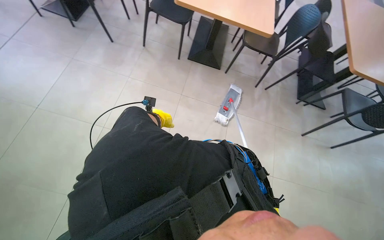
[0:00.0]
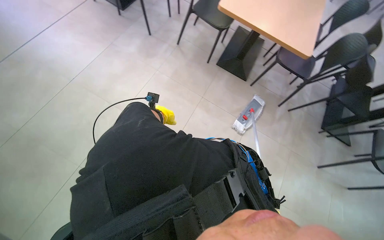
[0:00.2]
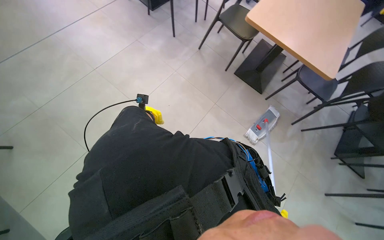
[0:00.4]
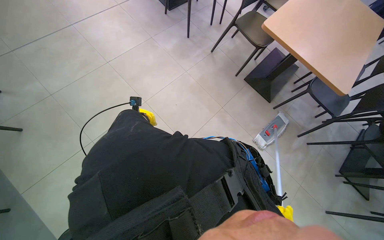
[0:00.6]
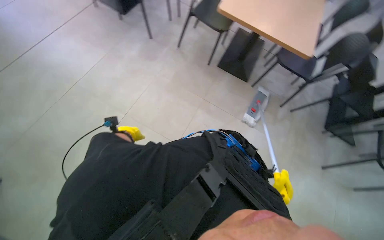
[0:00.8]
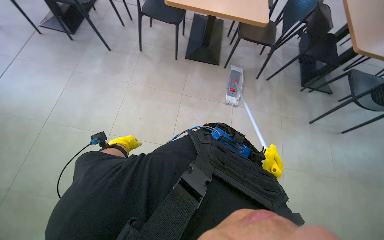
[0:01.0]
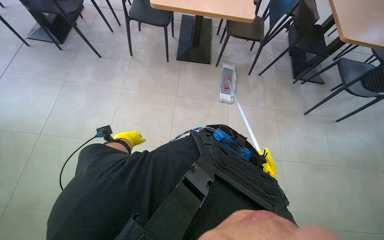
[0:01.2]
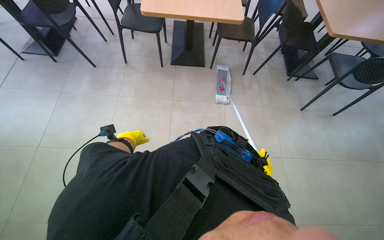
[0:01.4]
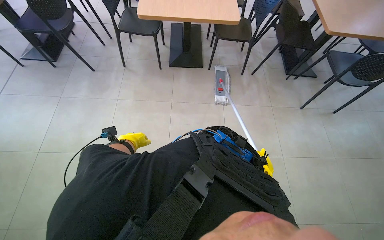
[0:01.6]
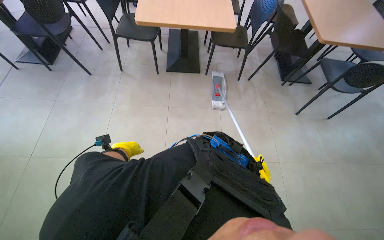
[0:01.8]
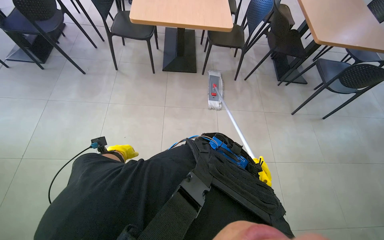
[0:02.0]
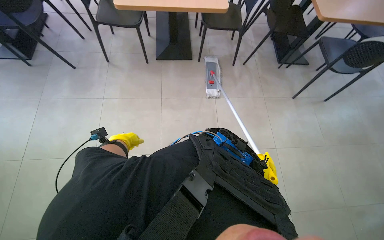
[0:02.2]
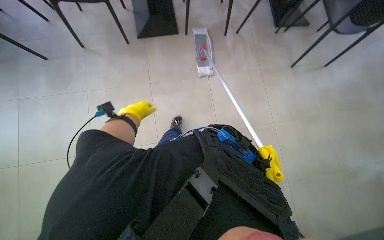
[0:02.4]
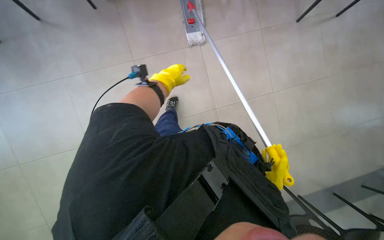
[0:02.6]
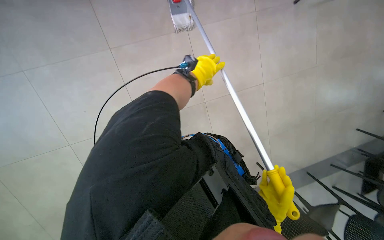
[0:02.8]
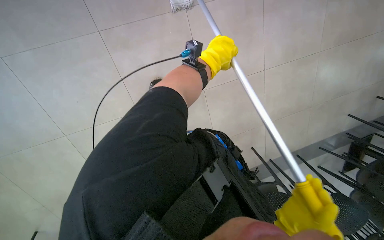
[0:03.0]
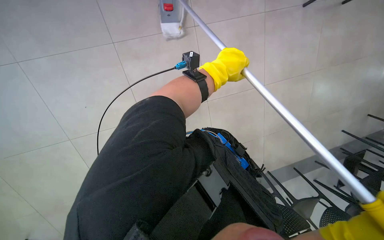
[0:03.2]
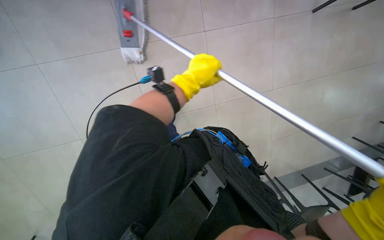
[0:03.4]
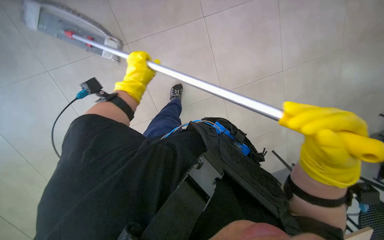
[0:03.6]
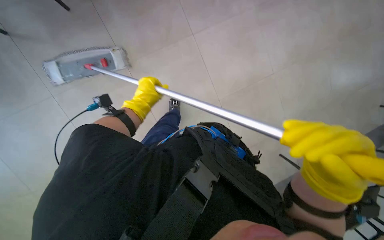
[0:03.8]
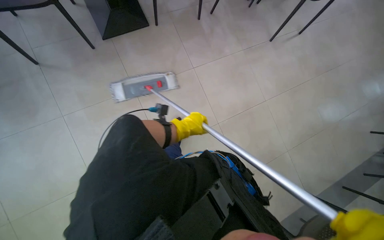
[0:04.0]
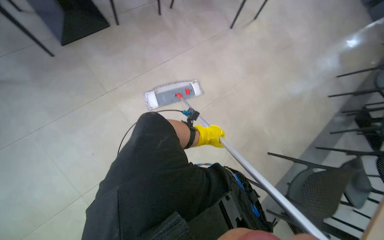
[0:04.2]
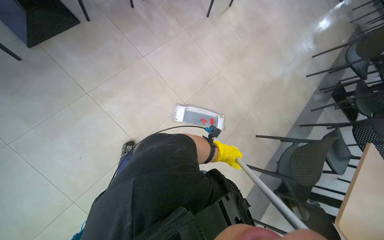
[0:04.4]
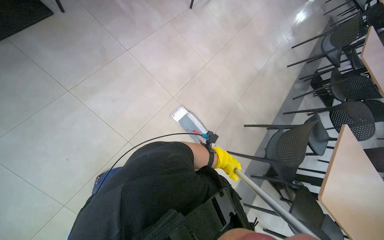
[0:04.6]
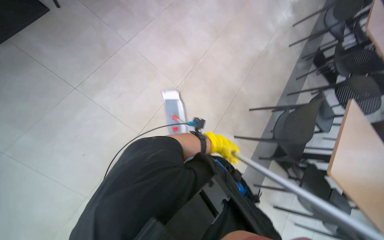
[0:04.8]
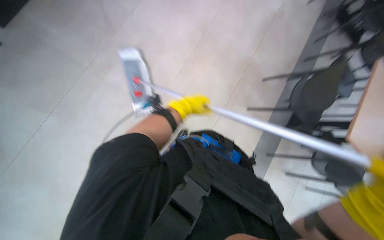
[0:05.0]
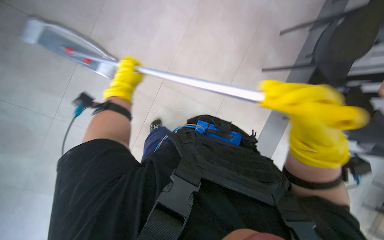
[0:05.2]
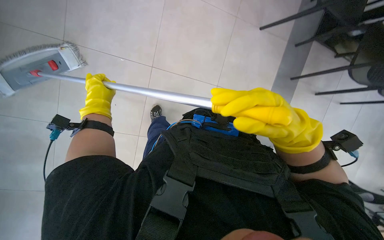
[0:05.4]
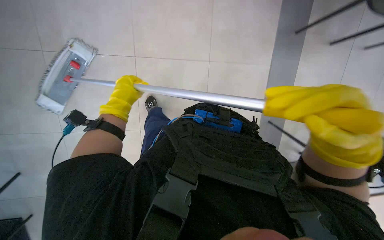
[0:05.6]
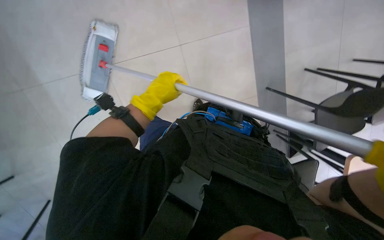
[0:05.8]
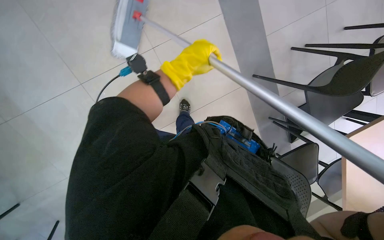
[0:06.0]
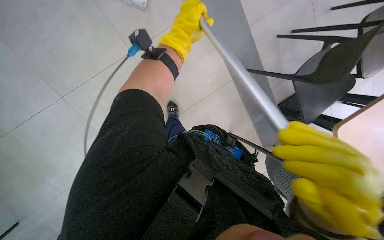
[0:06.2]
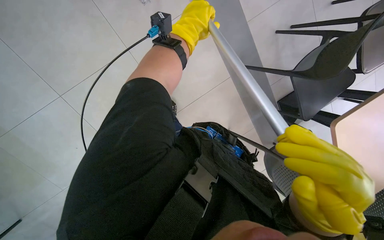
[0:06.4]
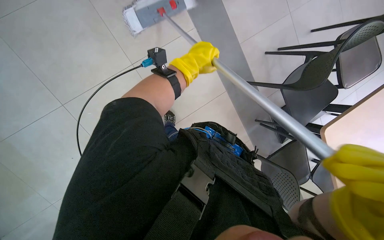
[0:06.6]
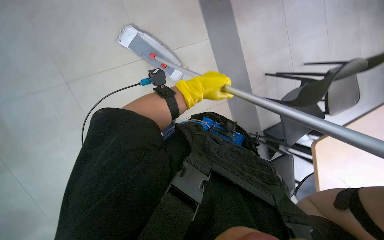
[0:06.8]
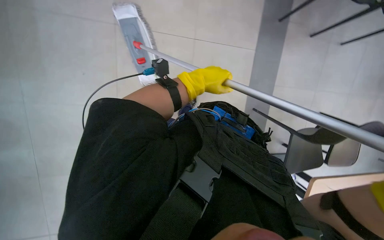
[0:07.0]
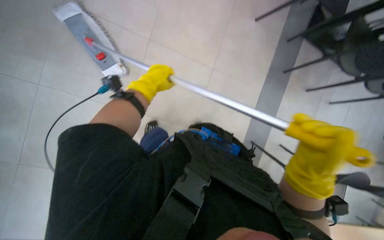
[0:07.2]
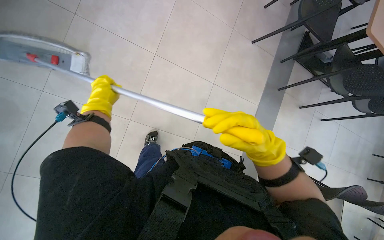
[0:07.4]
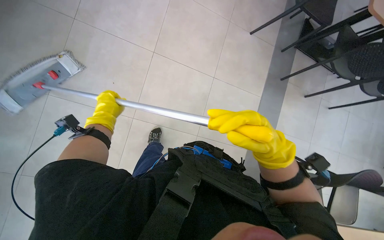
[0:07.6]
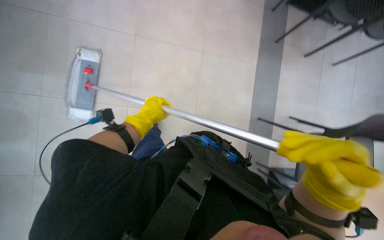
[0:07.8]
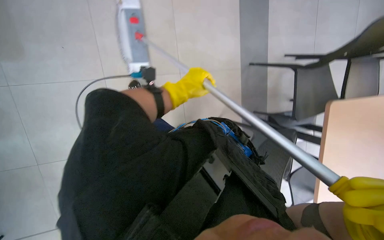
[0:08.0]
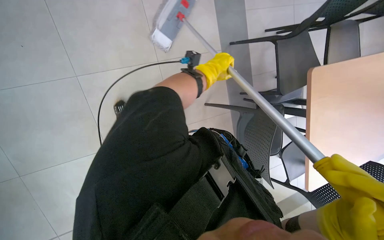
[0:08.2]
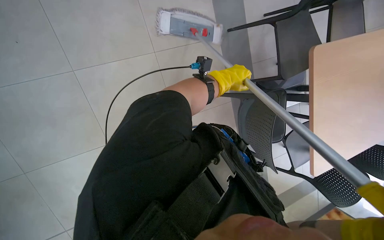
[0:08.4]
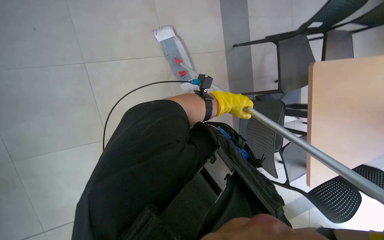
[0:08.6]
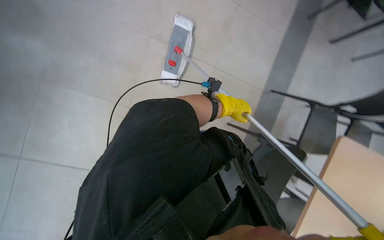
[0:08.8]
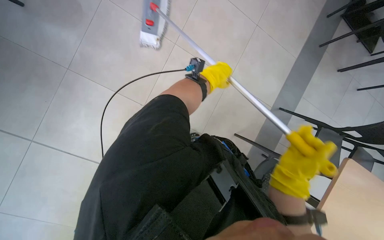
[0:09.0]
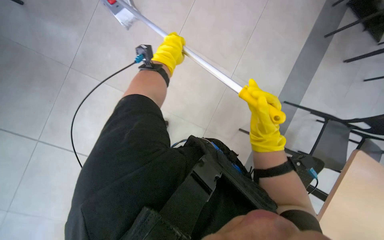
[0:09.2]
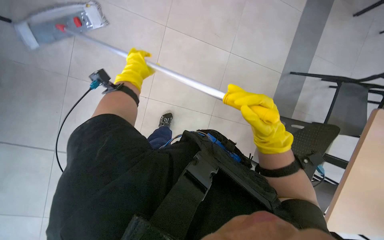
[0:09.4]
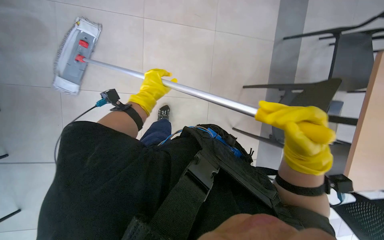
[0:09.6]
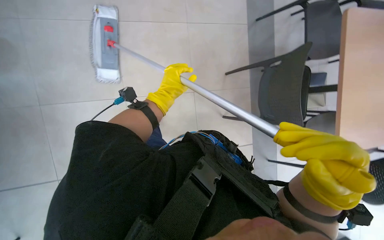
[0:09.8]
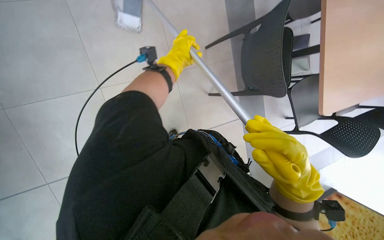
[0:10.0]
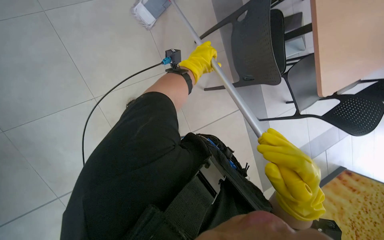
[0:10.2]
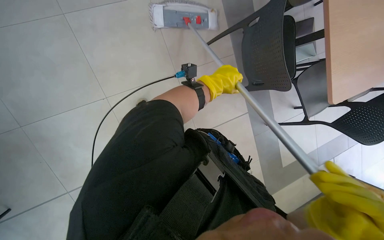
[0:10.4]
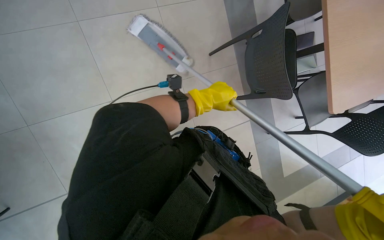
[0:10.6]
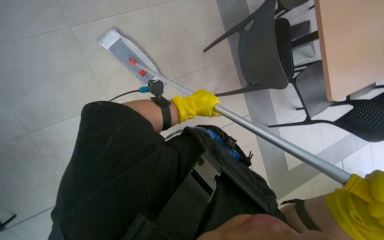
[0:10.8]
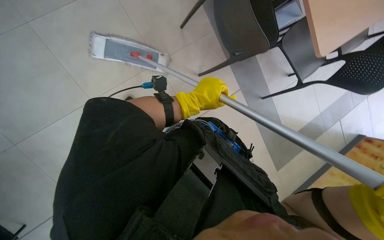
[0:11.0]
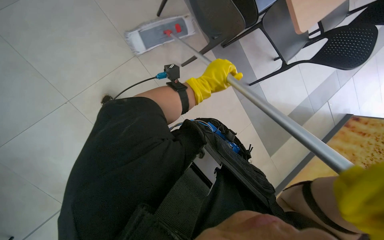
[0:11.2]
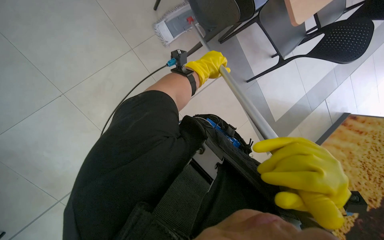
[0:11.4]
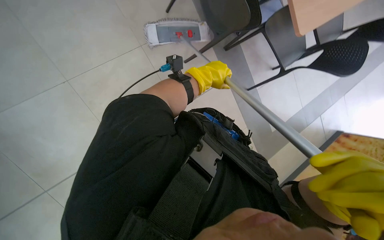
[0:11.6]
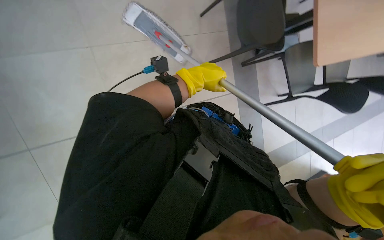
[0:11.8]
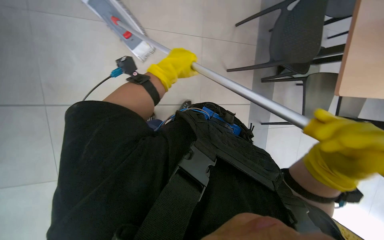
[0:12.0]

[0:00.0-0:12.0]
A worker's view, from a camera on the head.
Job: mopping floor.
The whole recording: Mopping floor. The worker mops the floor with a flat mop, occasionally rinsing and wringing the mop head.
0:01.6 to 0:03.0: The wearer moves approximately 40 cm. The camera pitches downward, by about 40 degrees.
0:03.0 to 0:04.4: The left hand moves farther from the camera and down the picture, approximately 30 cm, and reaches about 20 cm to the left, then returns.
0:04.4 to 0:06.0: The view tilts some 30 degrees downward.
0:06.0 to 0:07.6: The left hand is displaced to the left, farther from the camera and down the picture by roughly 25 cm.
0:07.6 to 0:09.0: The left hand is displaced to the right by about 25 cm.
0:09.0 to 0:10.4: The wearer looks some 15 degrees further downward. The scene turns some 25 degrees counterclockwise in the picture. The left hand reaches approximately 25 cm to the left, then returns.

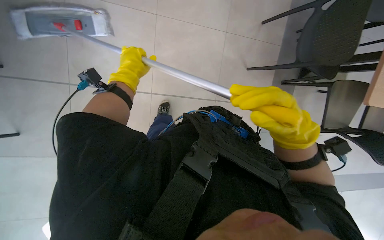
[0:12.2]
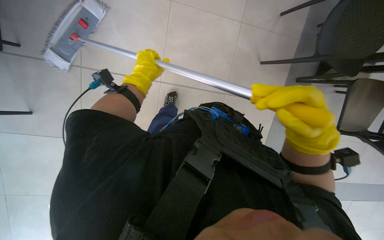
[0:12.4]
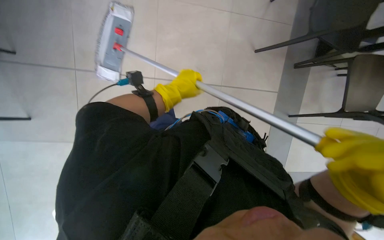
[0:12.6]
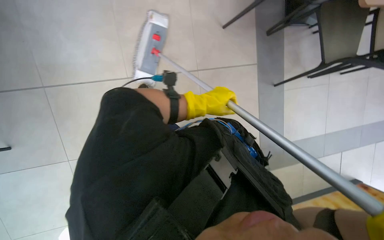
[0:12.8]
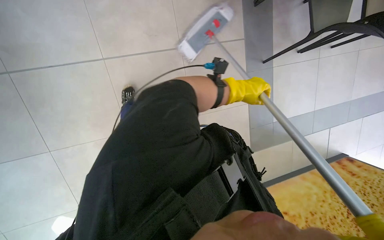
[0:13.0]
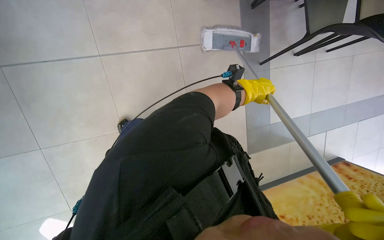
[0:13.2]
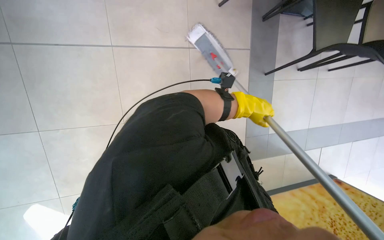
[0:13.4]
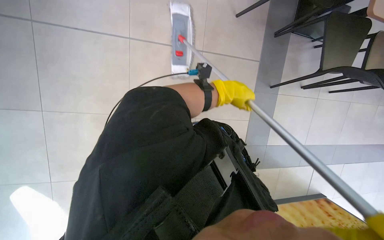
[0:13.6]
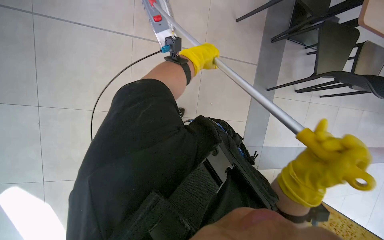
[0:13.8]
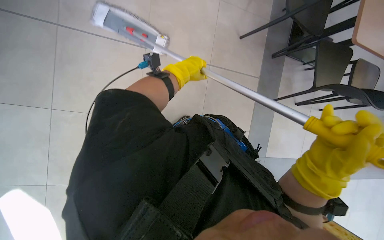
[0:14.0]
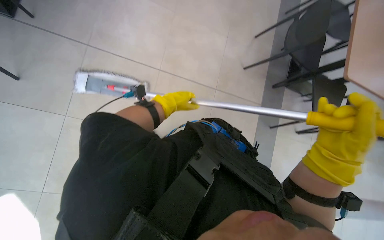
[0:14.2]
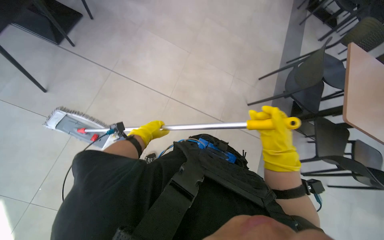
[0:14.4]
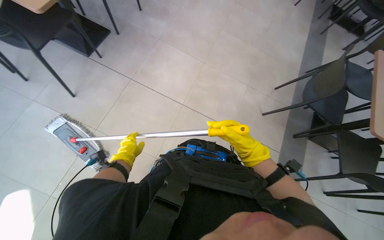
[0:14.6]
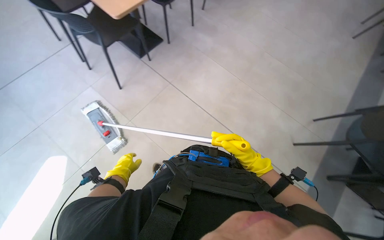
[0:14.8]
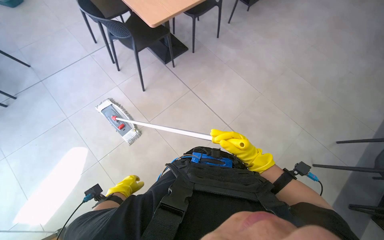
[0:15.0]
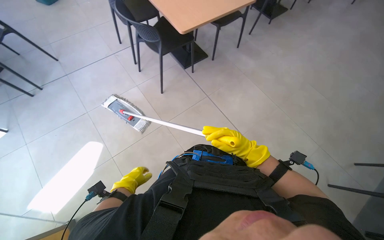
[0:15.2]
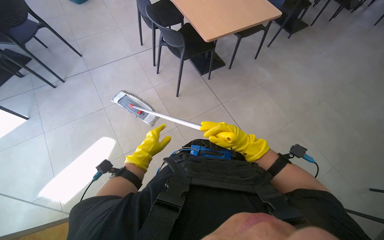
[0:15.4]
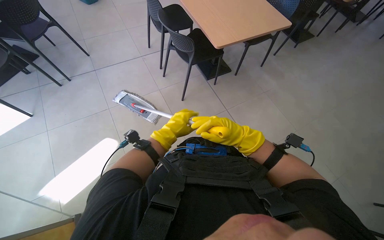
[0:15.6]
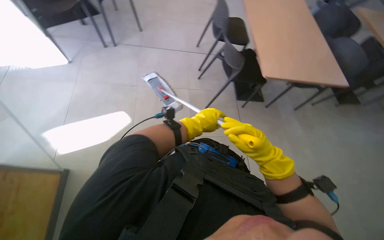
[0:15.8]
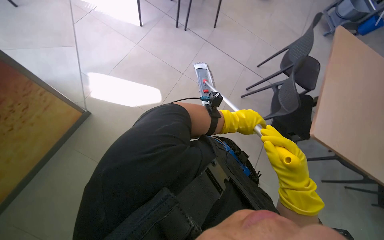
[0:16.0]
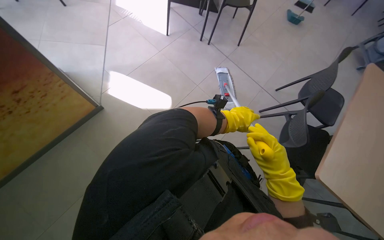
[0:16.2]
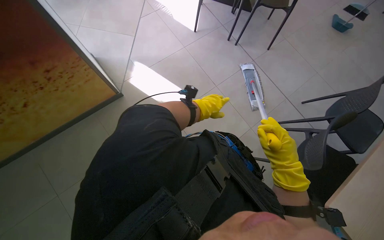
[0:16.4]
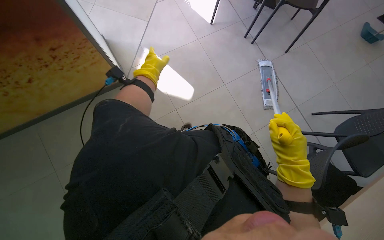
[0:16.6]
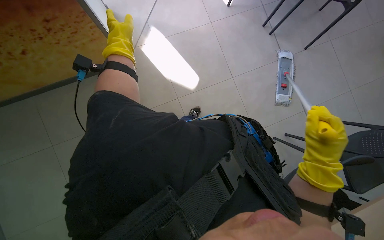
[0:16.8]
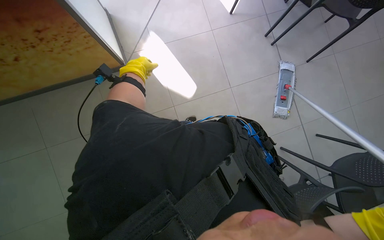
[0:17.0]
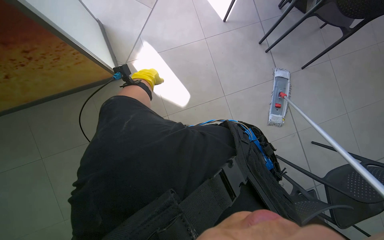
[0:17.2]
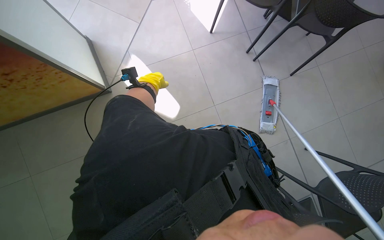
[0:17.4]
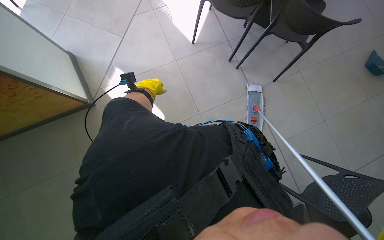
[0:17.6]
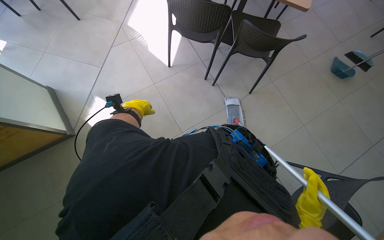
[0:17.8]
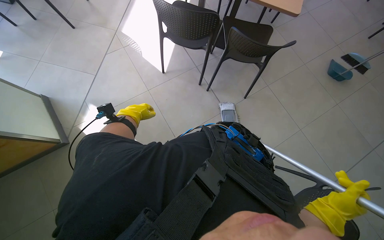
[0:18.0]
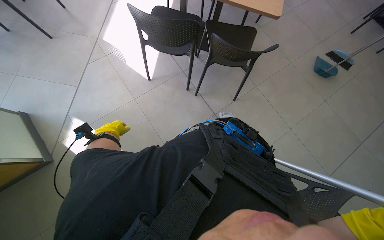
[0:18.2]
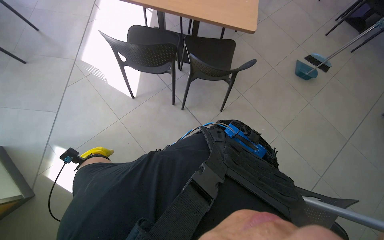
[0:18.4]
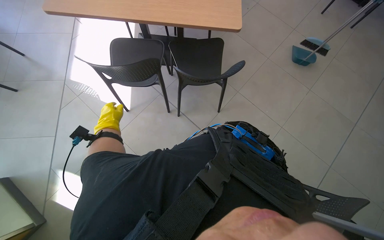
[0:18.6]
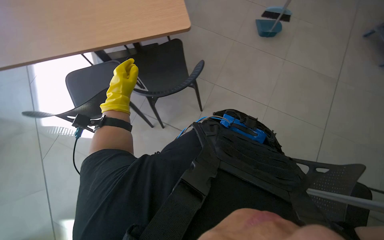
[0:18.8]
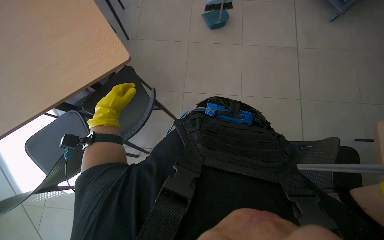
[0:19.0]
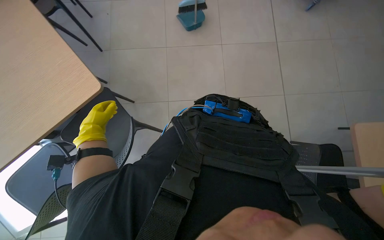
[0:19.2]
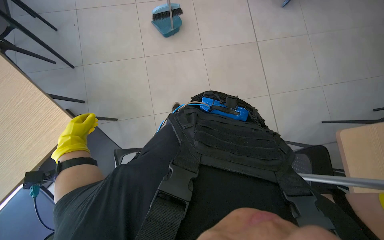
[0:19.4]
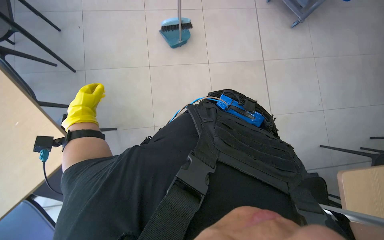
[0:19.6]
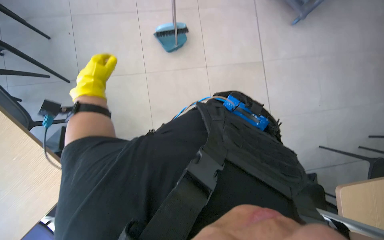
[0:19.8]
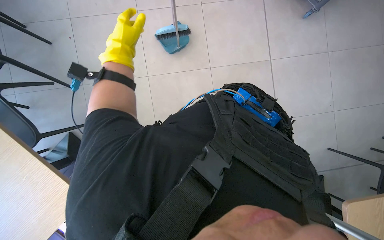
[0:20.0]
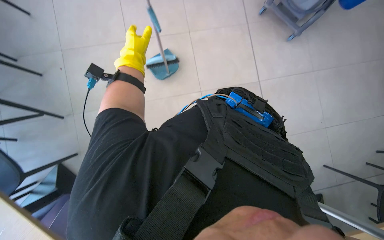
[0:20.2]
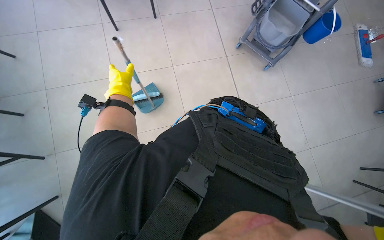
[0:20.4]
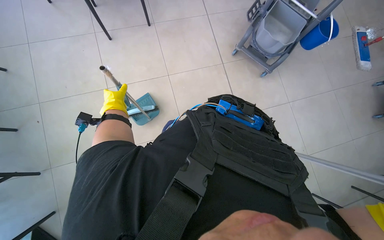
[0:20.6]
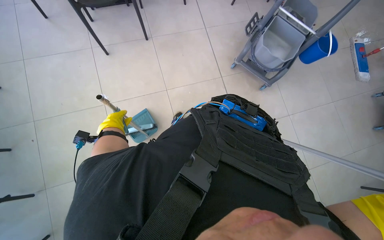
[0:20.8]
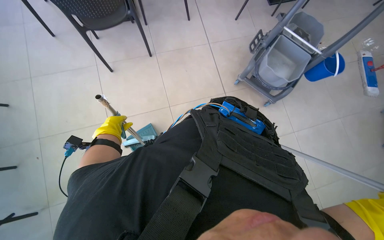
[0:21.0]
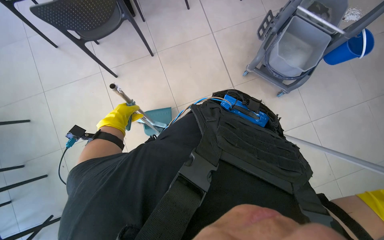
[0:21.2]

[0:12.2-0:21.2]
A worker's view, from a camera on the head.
Job: mopping floor.
The whole recording: Mopping floor. The worker mops the floor with a flat mop, occasionally rinsing and wringing the mop head.
0:13.8 to 0:15.2: The head travels approximately 40 cm. The head rotates roughly 50 degrees to the left. The view tips upward by some 40 degrees.
0:15.2 to 0:16.6: The head rotates about 95 degrees to the left.
0:16.6 to 0:18.2: The camera travels about 80 cm.
0:18.2 to 0:19.8: The head travels approximately 70 cm. The wearer's head swings roughly 45 degrees to the right.
